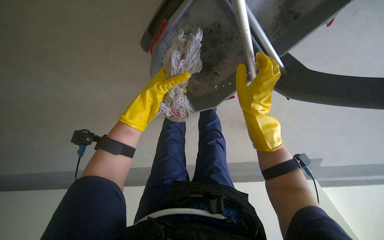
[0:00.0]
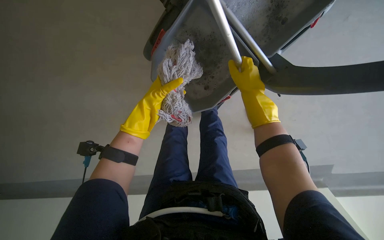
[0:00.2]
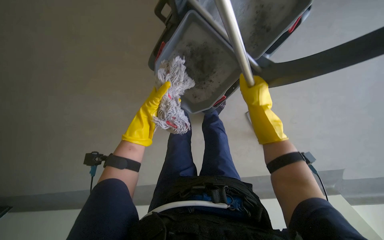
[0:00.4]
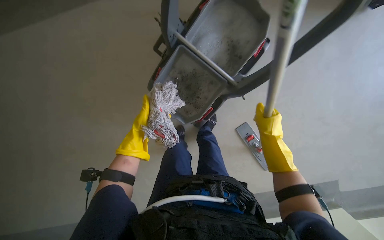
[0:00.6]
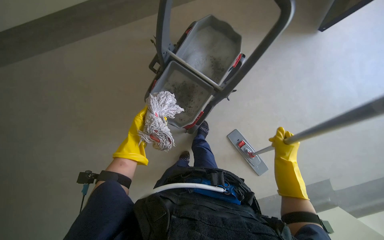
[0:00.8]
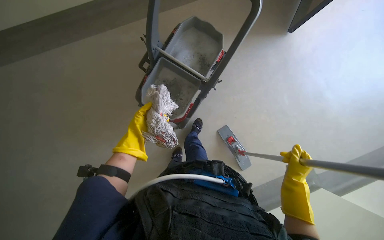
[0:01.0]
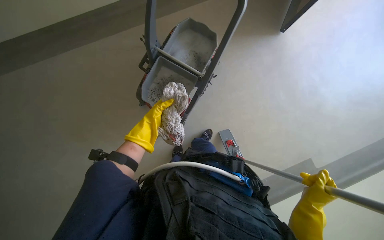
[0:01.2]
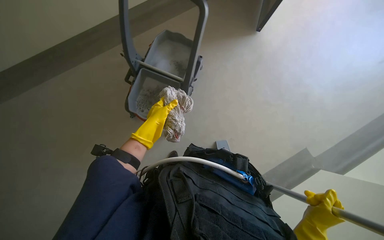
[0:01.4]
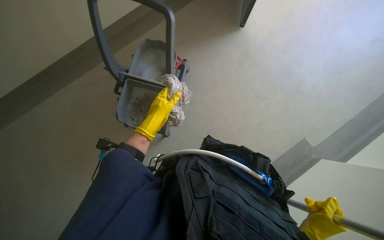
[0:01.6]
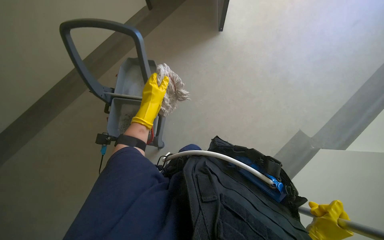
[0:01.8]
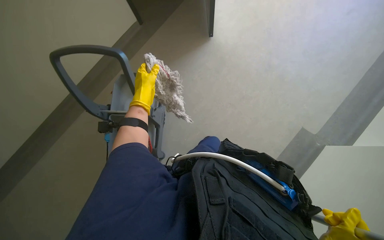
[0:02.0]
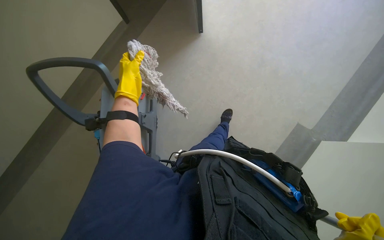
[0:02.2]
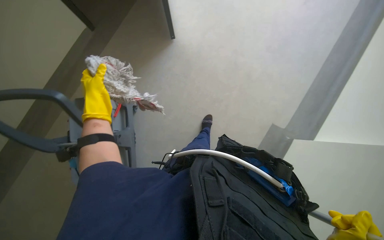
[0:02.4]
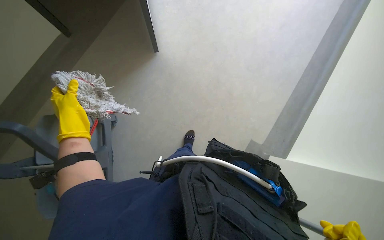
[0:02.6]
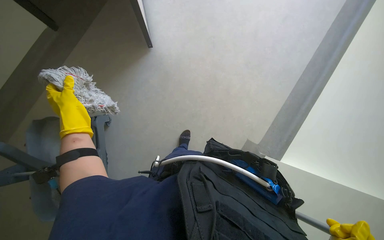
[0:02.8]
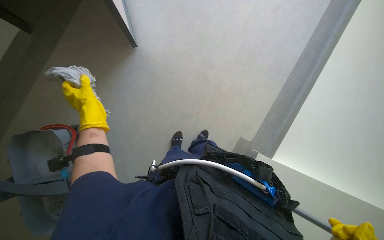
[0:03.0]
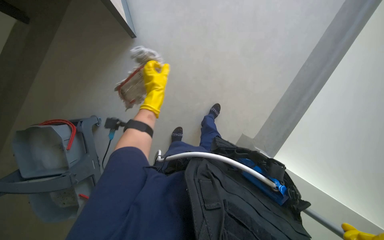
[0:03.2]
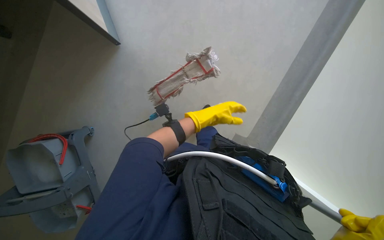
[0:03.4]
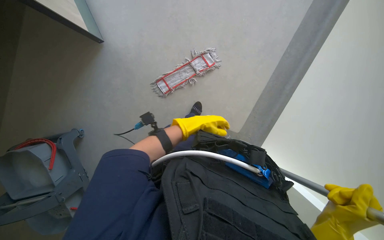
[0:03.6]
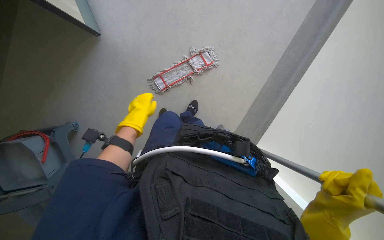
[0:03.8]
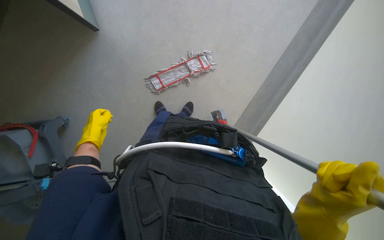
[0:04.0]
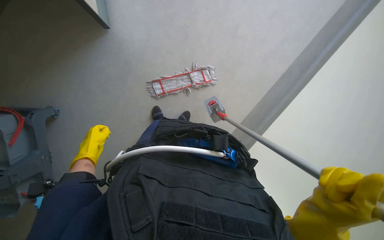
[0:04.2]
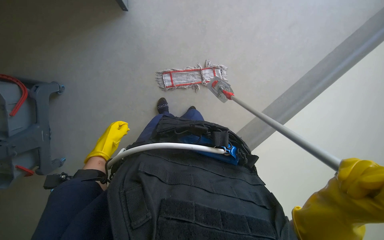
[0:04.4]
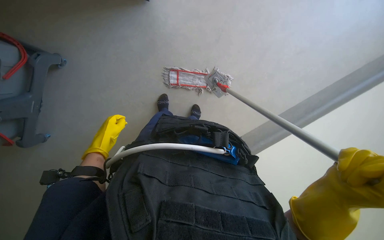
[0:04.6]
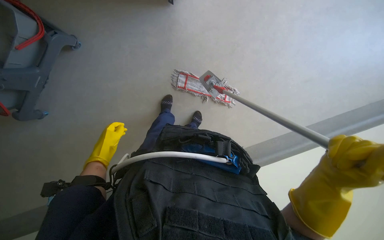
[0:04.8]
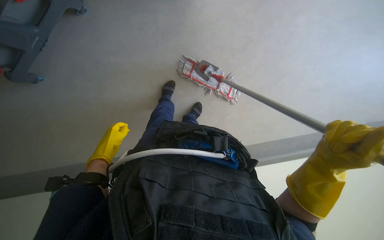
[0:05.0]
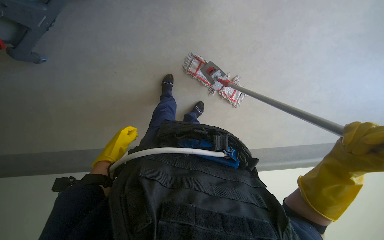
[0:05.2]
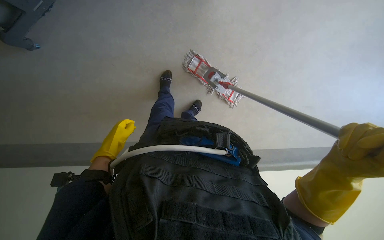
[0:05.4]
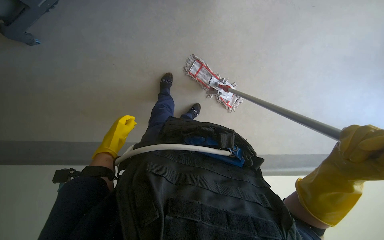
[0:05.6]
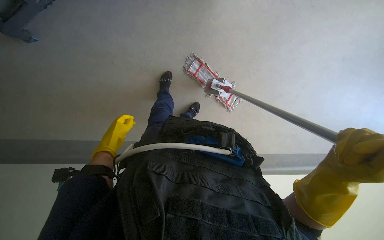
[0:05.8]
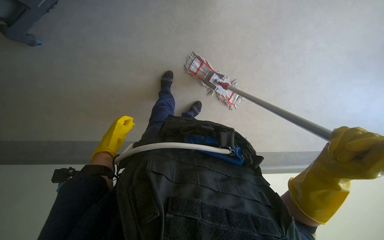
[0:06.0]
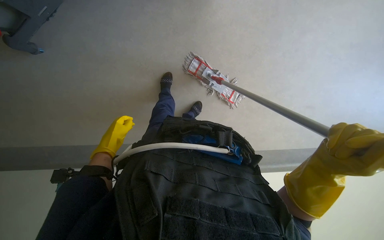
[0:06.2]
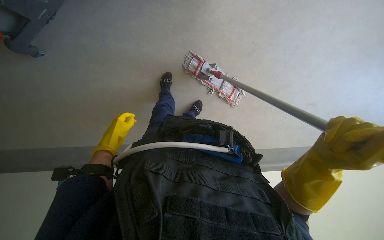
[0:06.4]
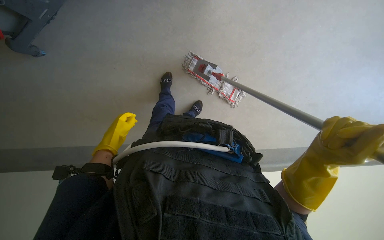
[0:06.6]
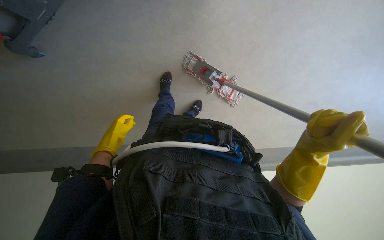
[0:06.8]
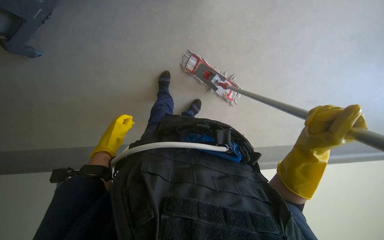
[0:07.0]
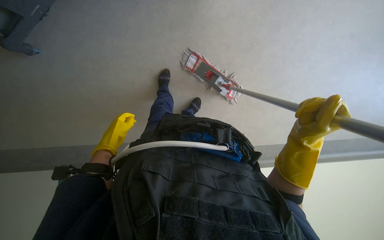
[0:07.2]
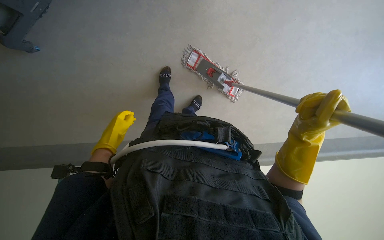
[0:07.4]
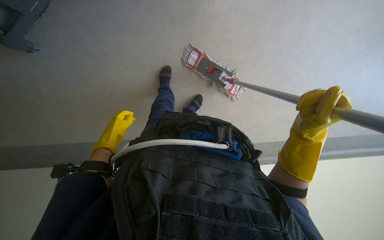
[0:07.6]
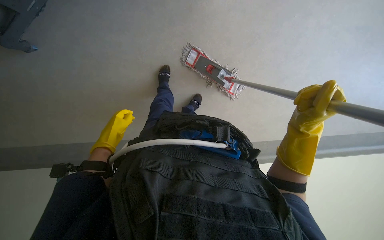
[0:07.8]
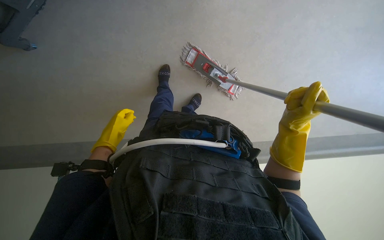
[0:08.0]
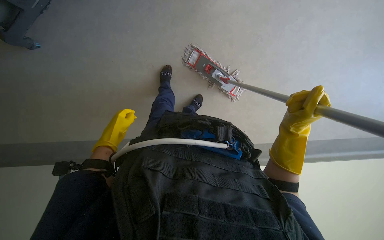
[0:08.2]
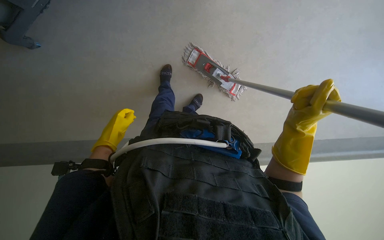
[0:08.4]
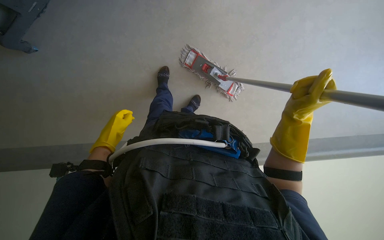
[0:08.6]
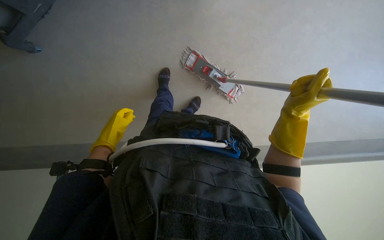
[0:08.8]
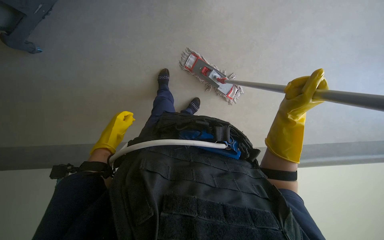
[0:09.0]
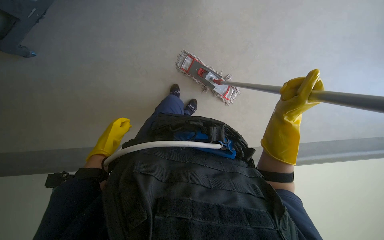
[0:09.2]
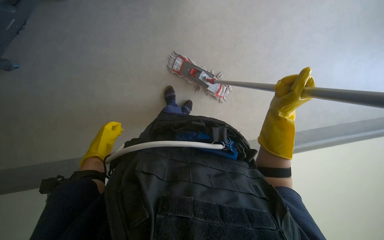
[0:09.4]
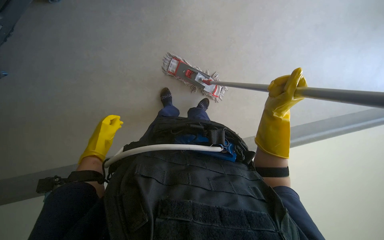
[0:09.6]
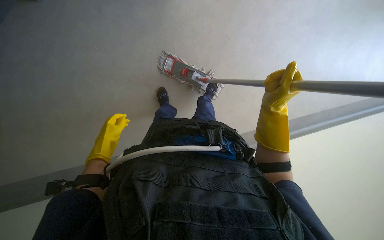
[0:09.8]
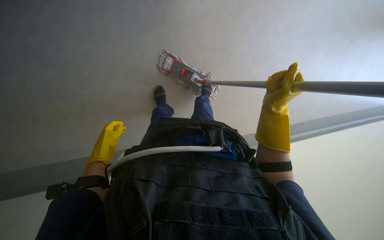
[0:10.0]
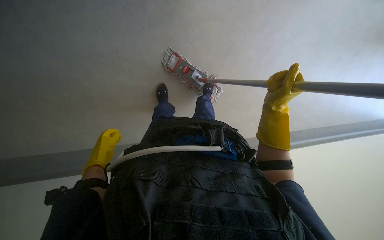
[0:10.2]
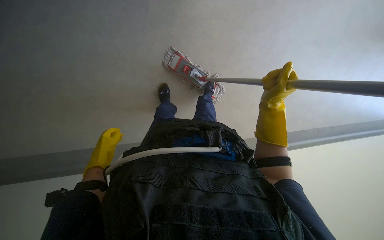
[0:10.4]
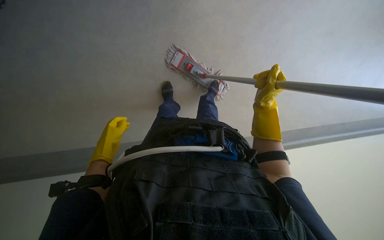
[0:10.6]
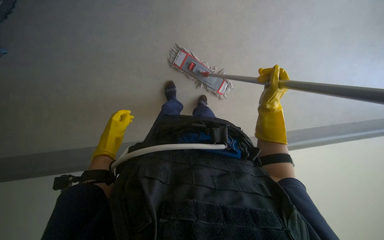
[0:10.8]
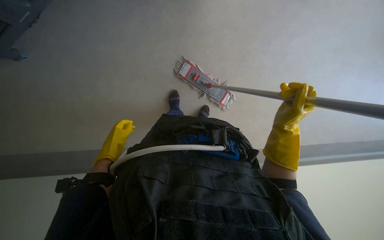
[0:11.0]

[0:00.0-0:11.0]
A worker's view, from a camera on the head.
Job: preparing cleaning supplies.
The whole recording: Preparing mop for cleaning. The worker detaches the mop head, washes it in a bucket, wrings it out, and reattaches it to the handle.
0:00.0 to 0:01.6: The wearer's head swings roughly 25 degrees to the right. The view tips upward by some 25 degrees. The right hand heads down the picture, covering some 35 cm.
0:01.6 to 0:03.2: The left hand reaches some 25 cm to the left, then returns.
0:03.2 to 0:04.8: Everything in view rotates about 40 degrees clockwise.
0:06.2 to 0:07.8: The right hand is displaced farther from the camera by approximately 10 cm.
0:07.8 to 0:09.4: The hands are busy where they are.

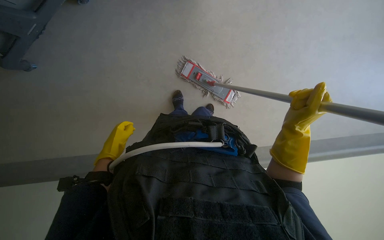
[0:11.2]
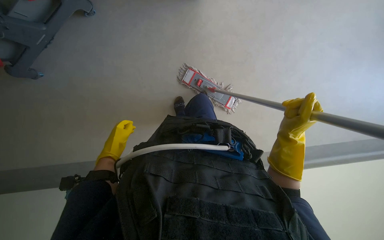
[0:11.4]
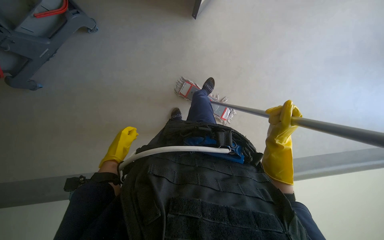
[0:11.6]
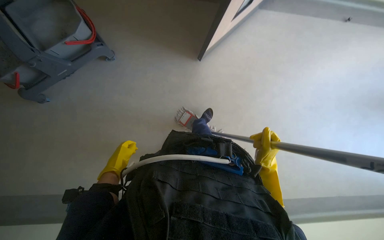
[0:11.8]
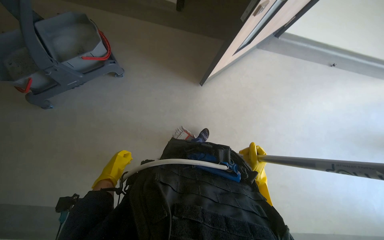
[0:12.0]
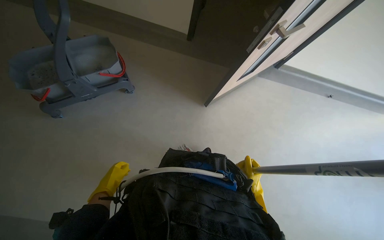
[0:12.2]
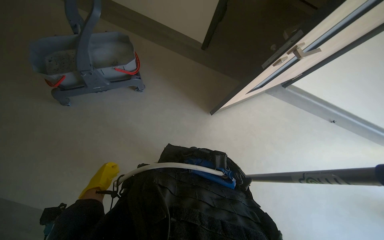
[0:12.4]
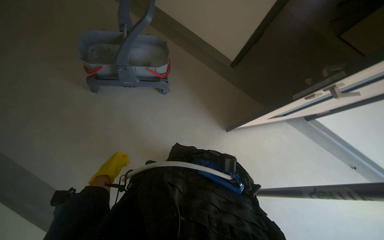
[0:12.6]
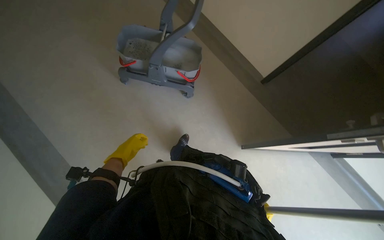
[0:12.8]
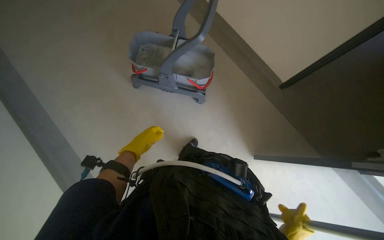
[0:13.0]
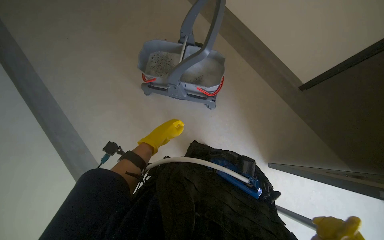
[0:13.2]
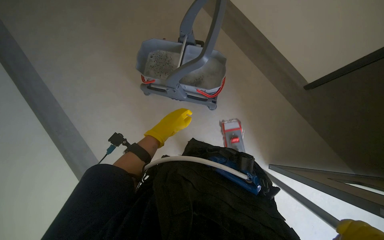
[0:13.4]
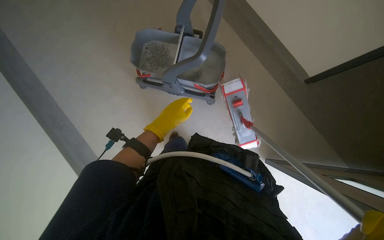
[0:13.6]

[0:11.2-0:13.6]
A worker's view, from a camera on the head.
Job: preparing cleaning supplies.
The whole recording: Preparing mop for cleaning. The worker detaches the mop head, washes it in a bucket, wrings it out, and reattaches it to the handle.
0:11.2 to 0:12.4: The camera pitches upward, by some 40 degrees.
0:12.4 to 0:13.6: The camera travels about 40 cm. The head turns to the left by about 35 degrees.

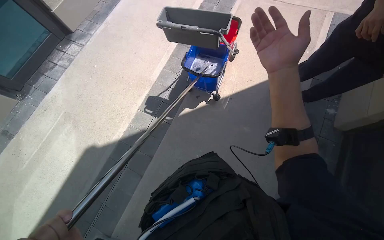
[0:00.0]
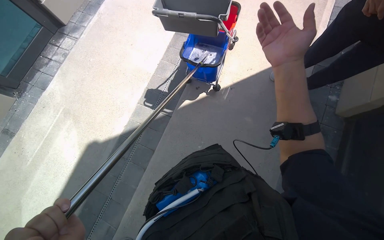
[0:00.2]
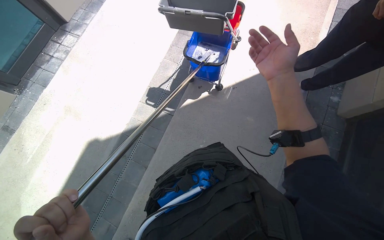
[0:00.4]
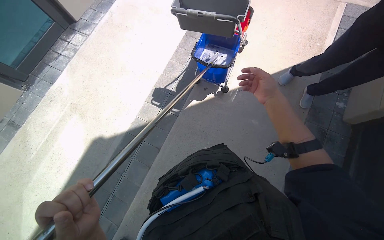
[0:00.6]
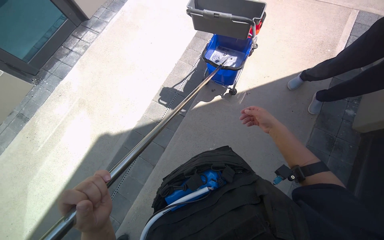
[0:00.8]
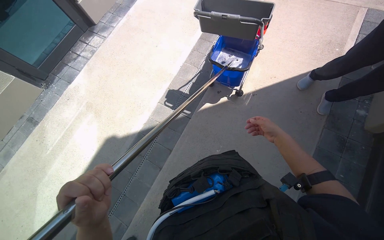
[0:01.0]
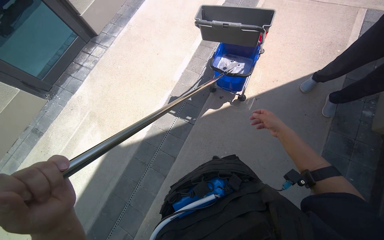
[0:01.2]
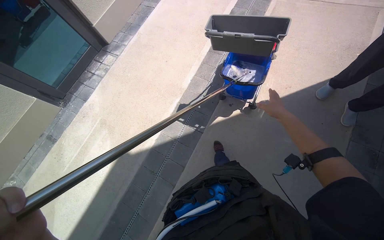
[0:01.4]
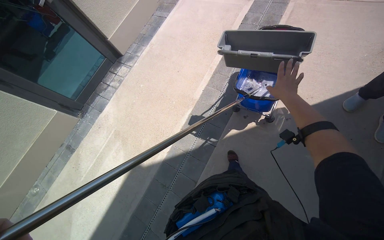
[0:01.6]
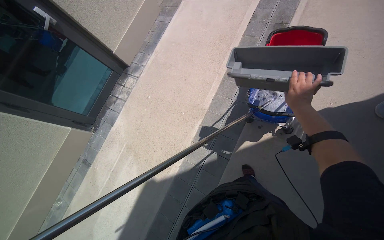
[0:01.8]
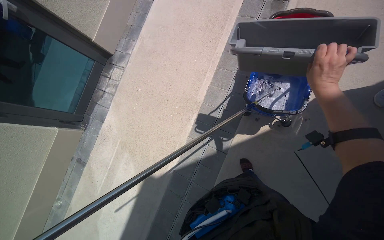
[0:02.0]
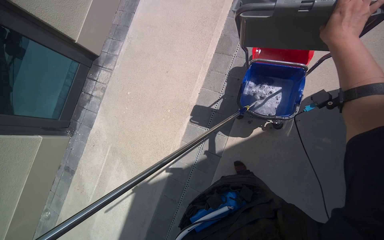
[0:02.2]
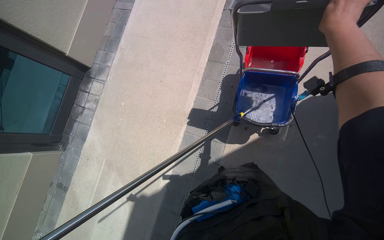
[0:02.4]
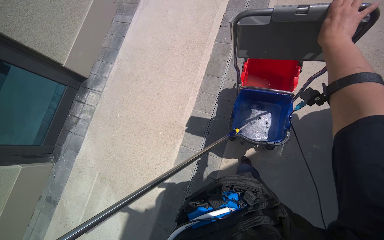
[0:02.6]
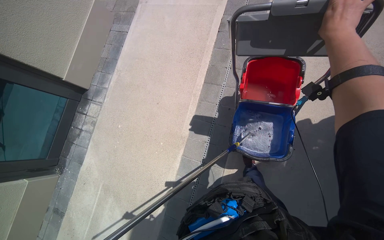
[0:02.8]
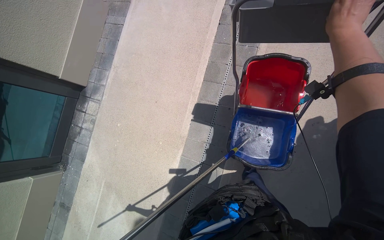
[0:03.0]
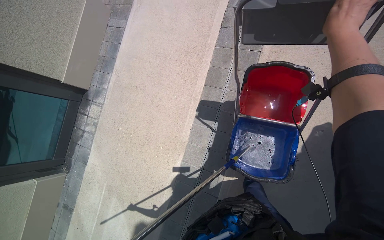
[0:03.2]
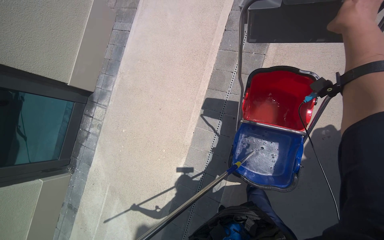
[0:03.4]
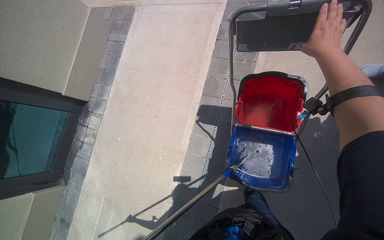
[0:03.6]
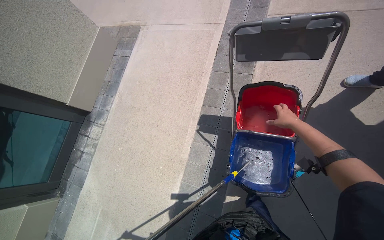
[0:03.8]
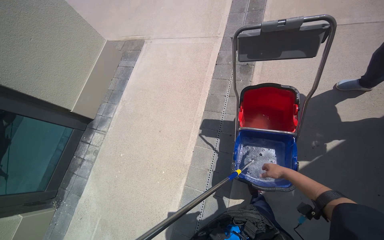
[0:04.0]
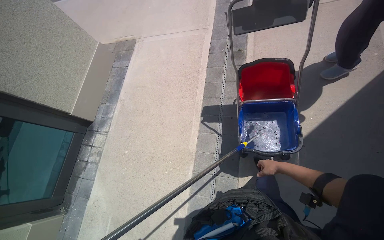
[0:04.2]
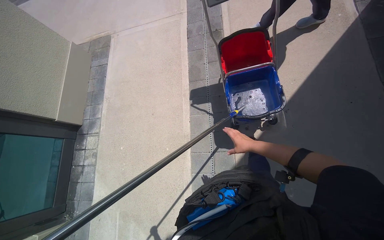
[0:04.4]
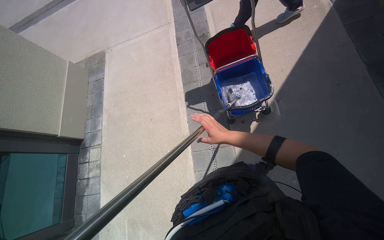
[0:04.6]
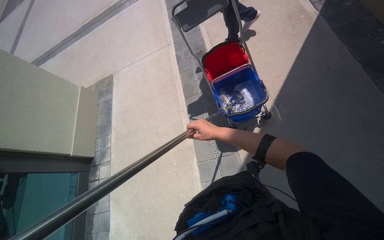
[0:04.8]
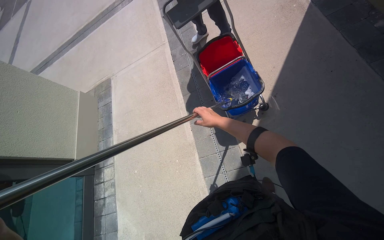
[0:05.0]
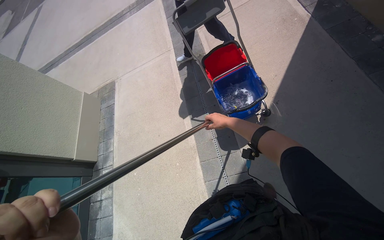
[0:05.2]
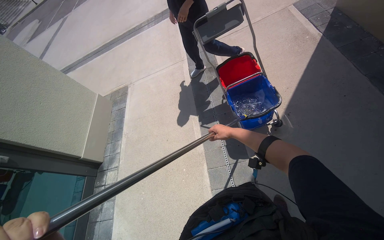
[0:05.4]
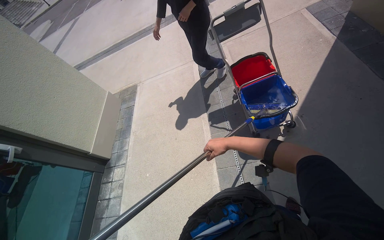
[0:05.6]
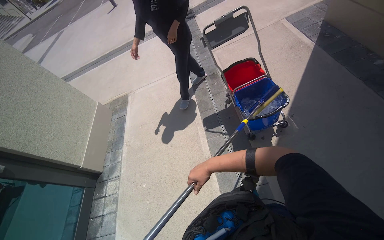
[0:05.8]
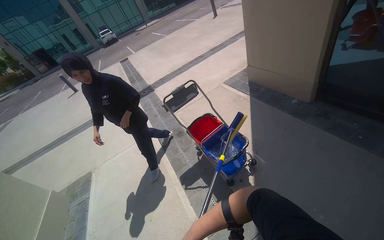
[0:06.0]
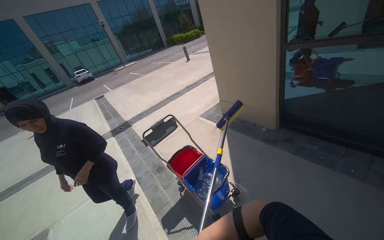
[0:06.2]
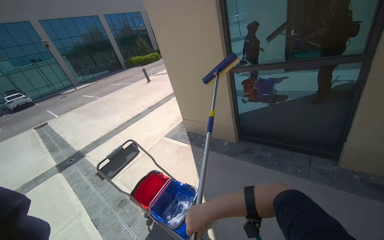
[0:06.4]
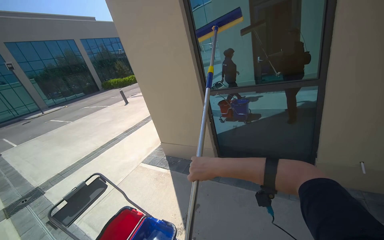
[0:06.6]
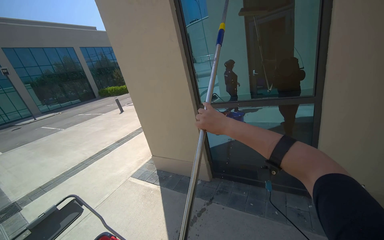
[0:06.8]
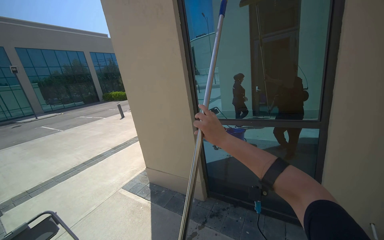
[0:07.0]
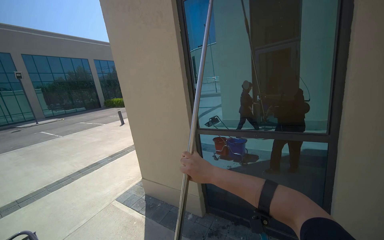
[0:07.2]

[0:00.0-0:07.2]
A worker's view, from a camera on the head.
Job: cleaning kitchen.
The whole recording: Cleaning building windows. The worker scrubs the building windows with a long-handled squeegee, frequently dipping it into a bucket.
0:01.4 to 0:02.8: The head travels roughly 80 cm.
0:02.8 to 0:04.4: The right hand travels down the picture and farther from the camera by some 60 cm.
0:04.4 to 0:05.8: The wearer looks some 20 degrees further upward. The right hand goes left and right, about 20 cm each way, reversing 2 times.
0:05.8 to 0:07.2: The wearer moves roughly 40 cm. The wearer looks approximately 45 degrees further to the right. The view tilts approximately 60 degrees upward.
